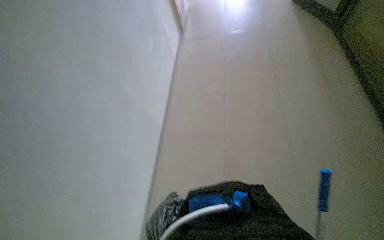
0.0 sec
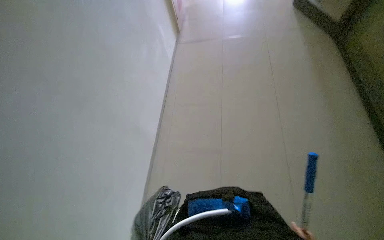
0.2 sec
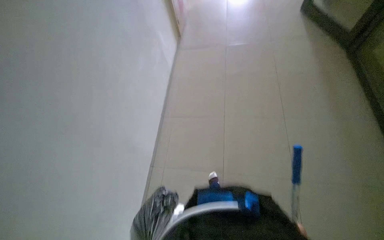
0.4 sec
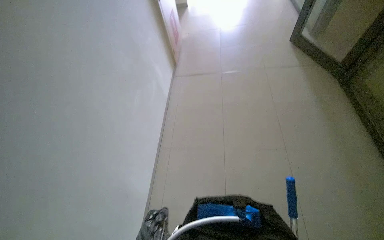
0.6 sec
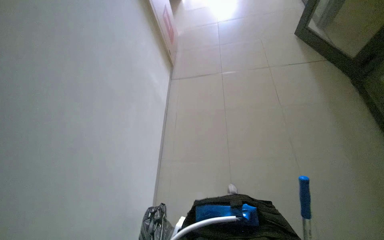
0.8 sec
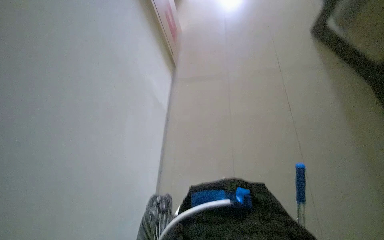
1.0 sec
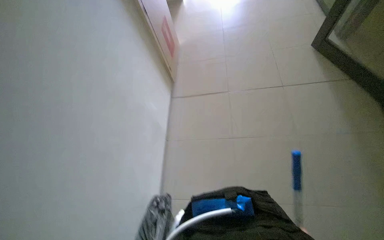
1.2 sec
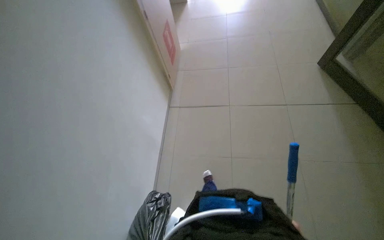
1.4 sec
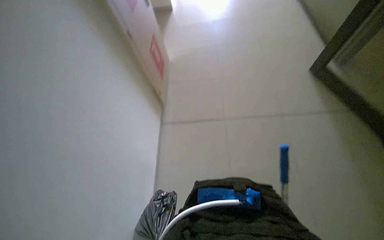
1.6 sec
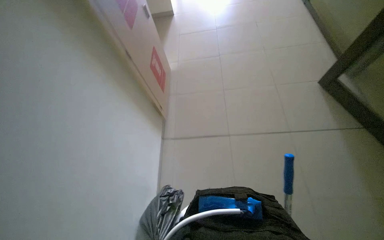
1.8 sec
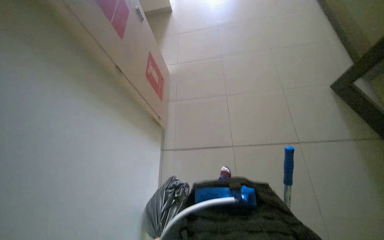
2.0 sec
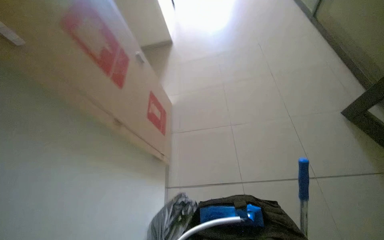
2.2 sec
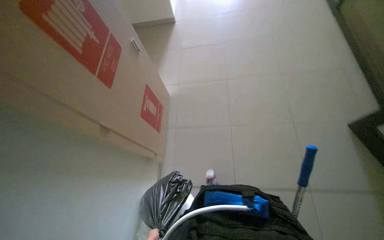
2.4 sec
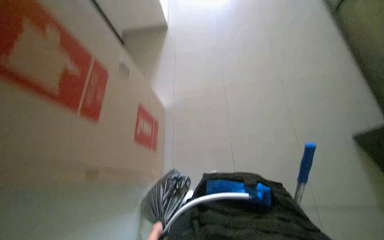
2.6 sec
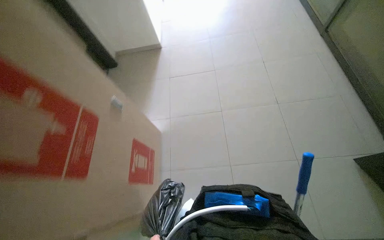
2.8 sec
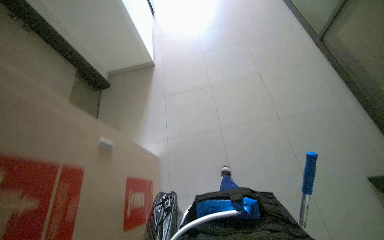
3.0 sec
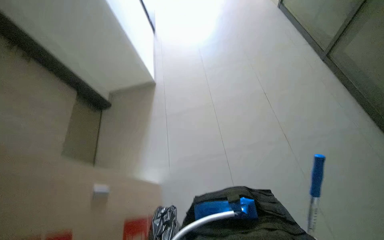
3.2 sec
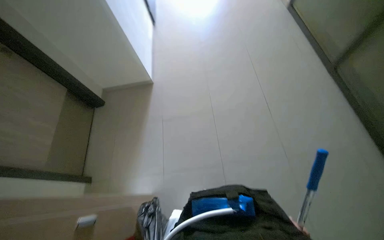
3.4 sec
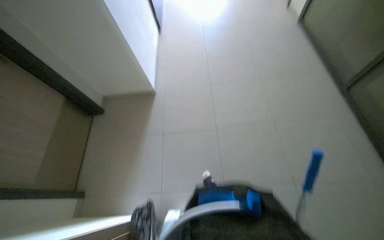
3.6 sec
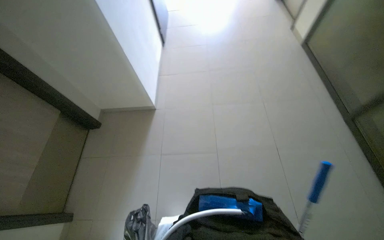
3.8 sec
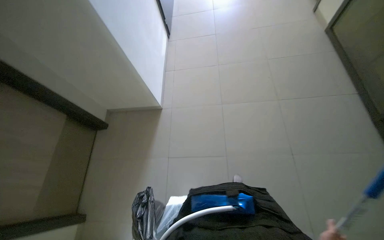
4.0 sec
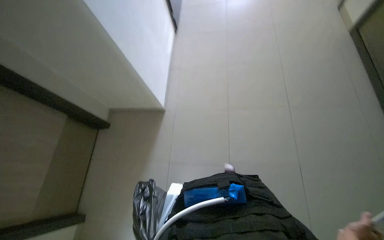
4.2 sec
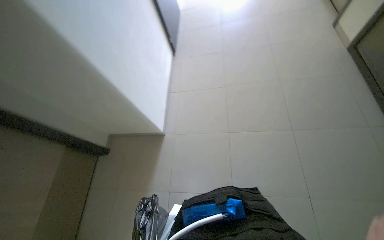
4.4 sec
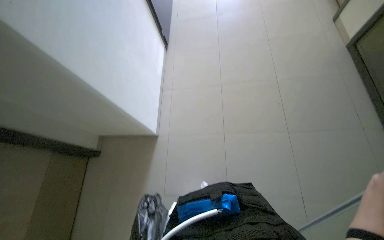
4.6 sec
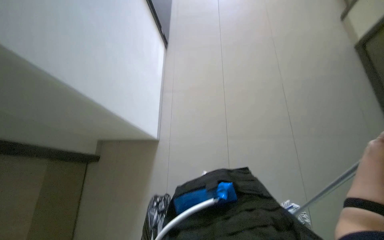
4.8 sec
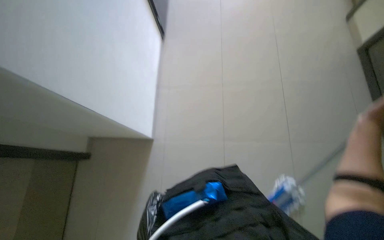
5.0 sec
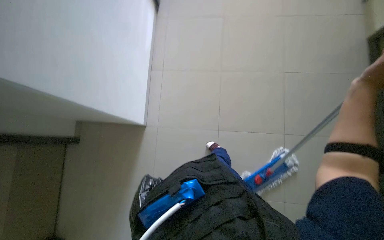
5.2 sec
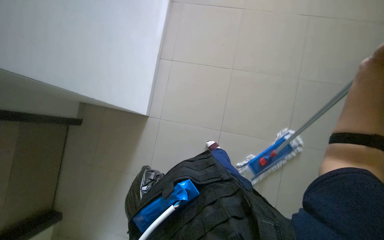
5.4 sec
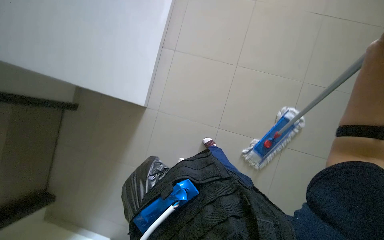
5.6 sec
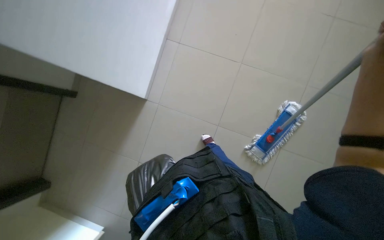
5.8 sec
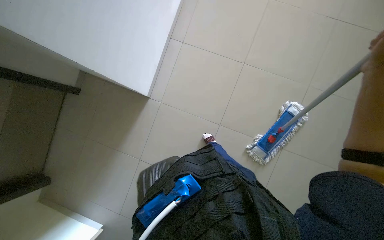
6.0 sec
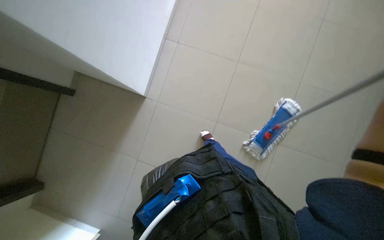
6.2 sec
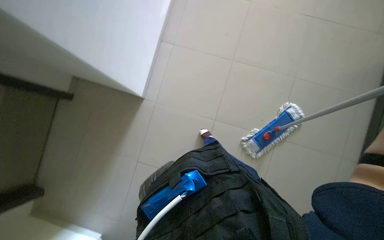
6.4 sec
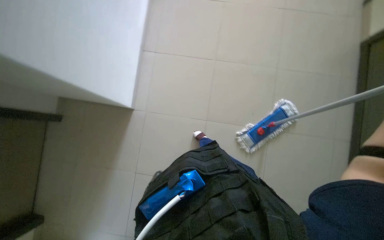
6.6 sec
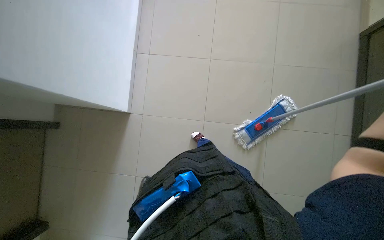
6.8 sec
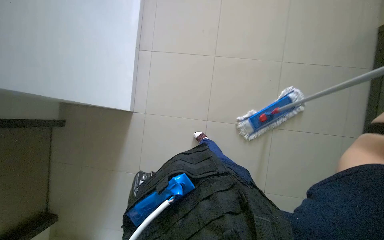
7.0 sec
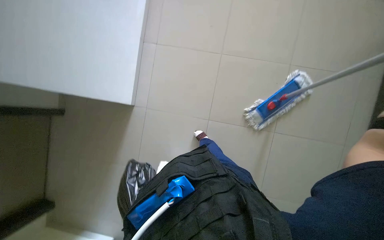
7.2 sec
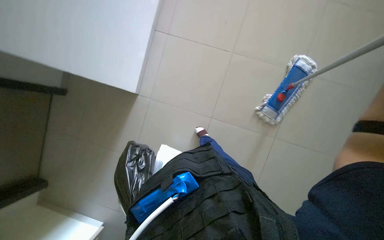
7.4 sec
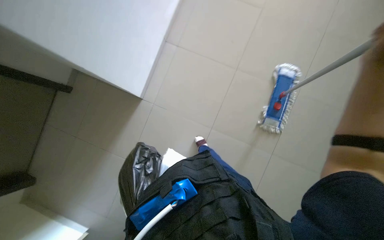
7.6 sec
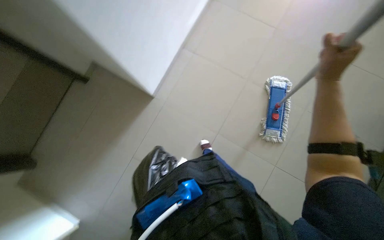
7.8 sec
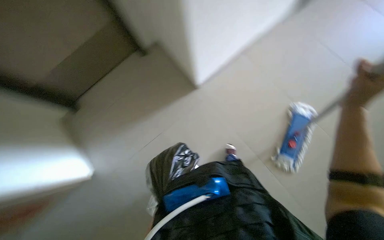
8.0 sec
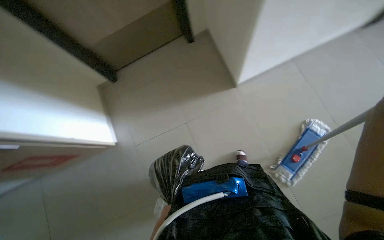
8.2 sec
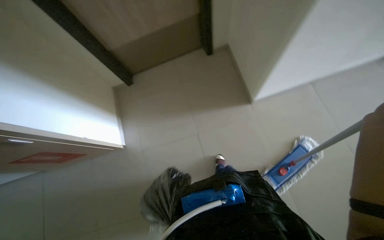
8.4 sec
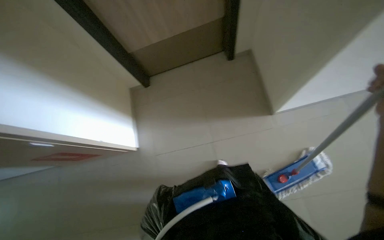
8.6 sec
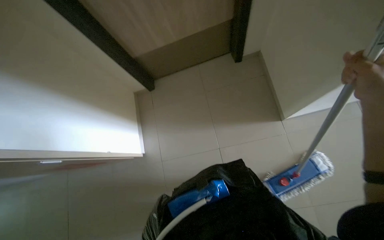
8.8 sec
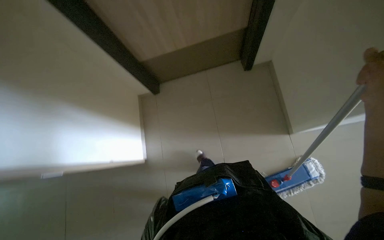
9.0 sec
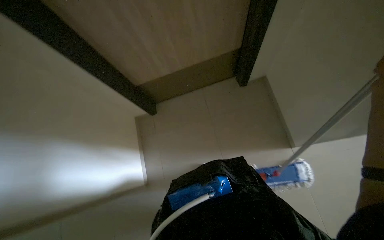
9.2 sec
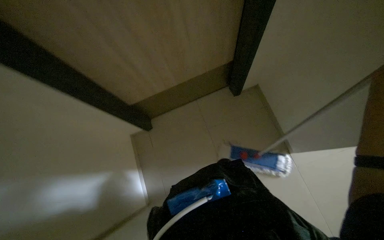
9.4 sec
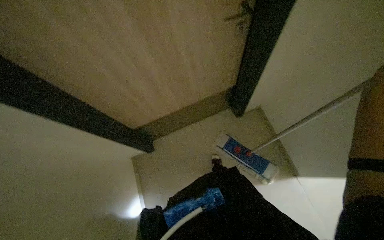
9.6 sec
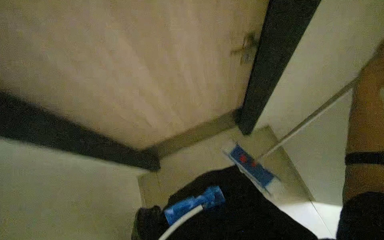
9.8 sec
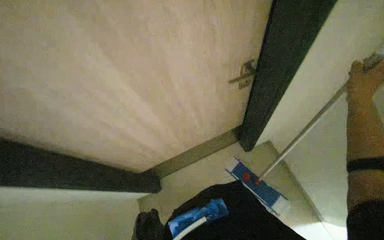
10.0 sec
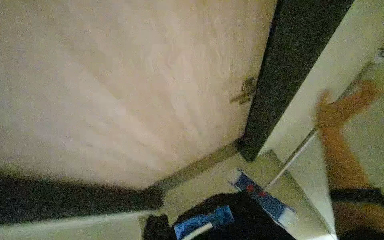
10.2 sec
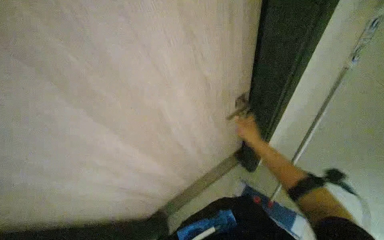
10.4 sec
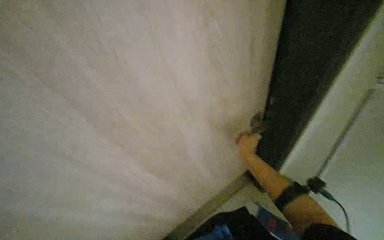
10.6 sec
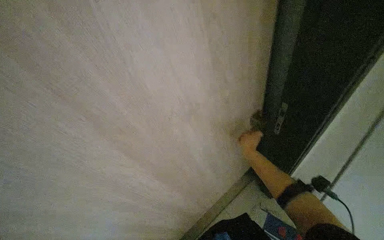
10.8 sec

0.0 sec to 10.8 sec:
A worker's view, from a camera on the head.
Job: mopping floor.
The whole recording: Mopping hallway and room floor. The worker mops the tiled floor in the hallway and inside a room.
1.6 sec to 3.0 sec: The head travels some 50 cm.
7.8 sec to 9.2 sec: The wearer looks about 15 degrees further upward.
9.2 sec to 10.8 sec: The camera pitches upward, by roughly 45 degrees.

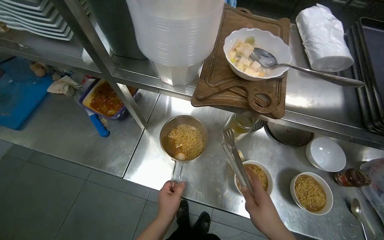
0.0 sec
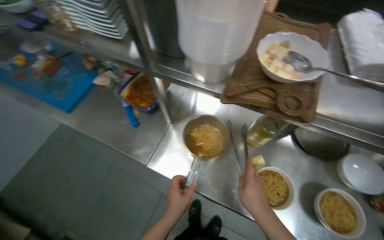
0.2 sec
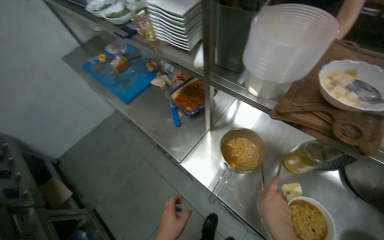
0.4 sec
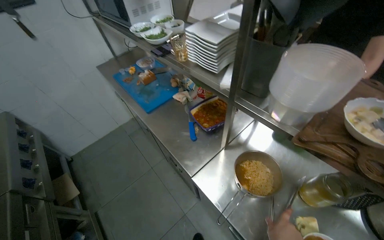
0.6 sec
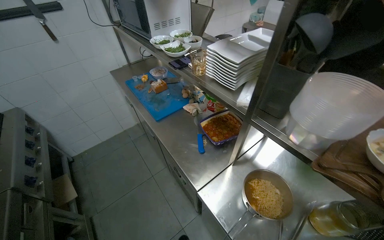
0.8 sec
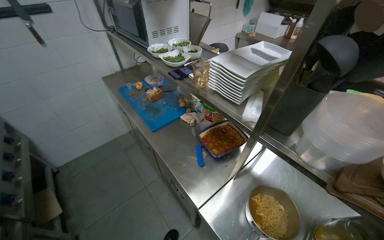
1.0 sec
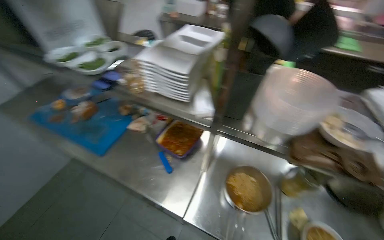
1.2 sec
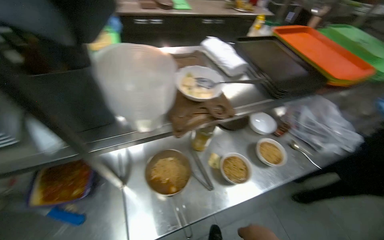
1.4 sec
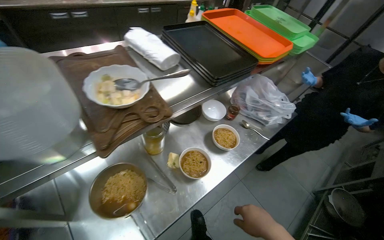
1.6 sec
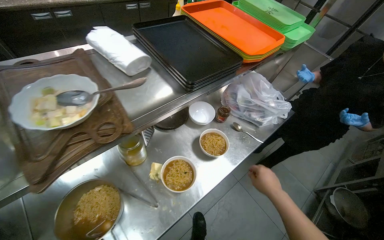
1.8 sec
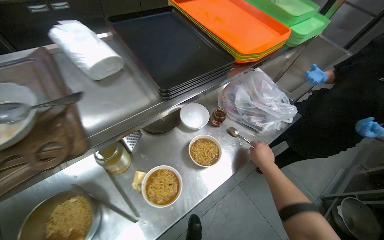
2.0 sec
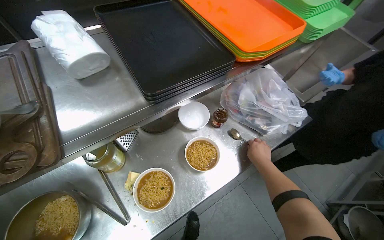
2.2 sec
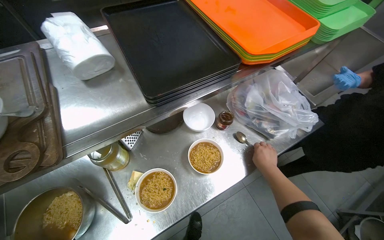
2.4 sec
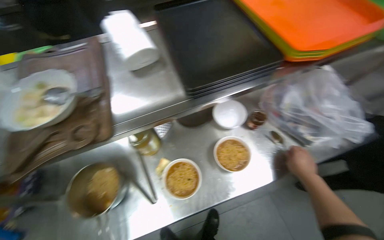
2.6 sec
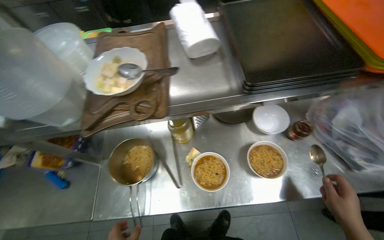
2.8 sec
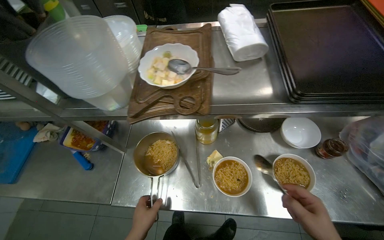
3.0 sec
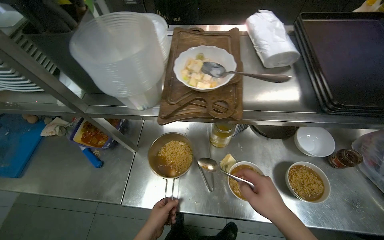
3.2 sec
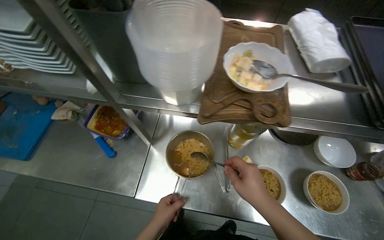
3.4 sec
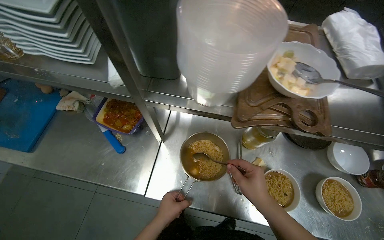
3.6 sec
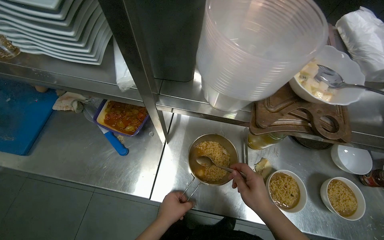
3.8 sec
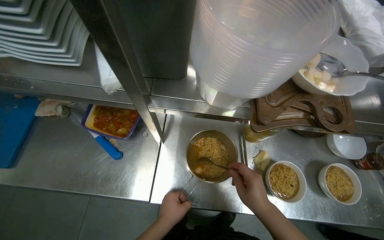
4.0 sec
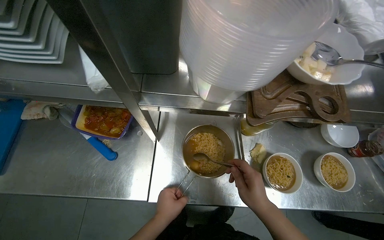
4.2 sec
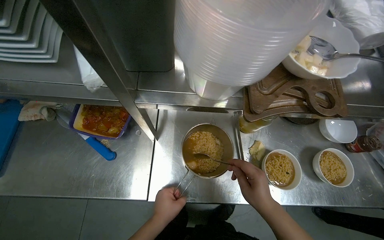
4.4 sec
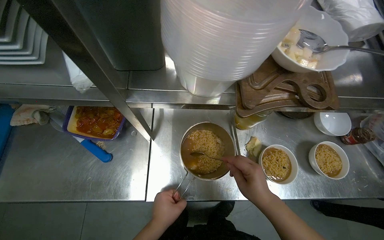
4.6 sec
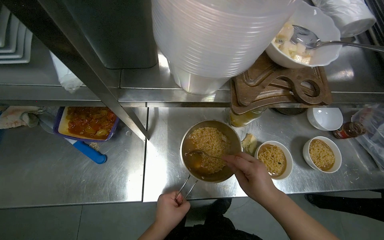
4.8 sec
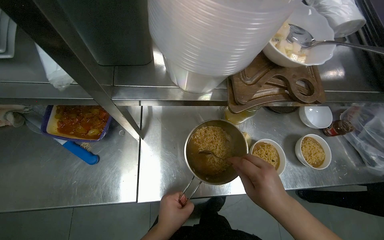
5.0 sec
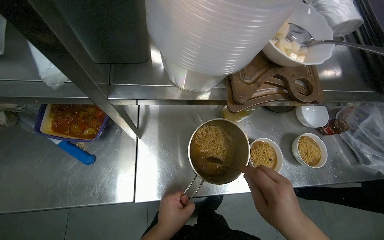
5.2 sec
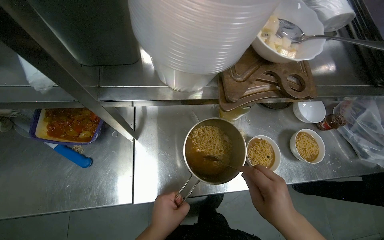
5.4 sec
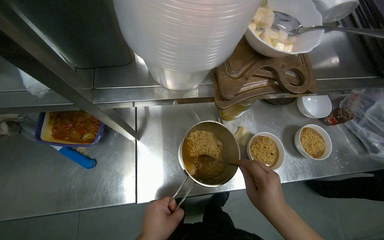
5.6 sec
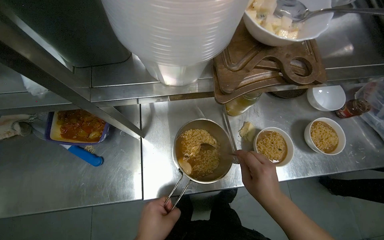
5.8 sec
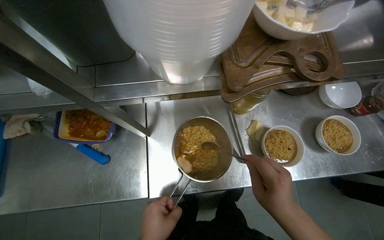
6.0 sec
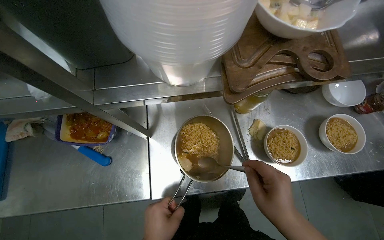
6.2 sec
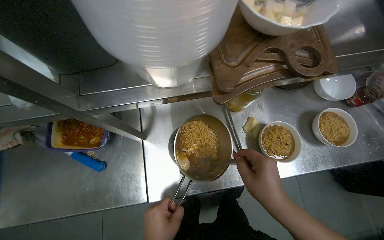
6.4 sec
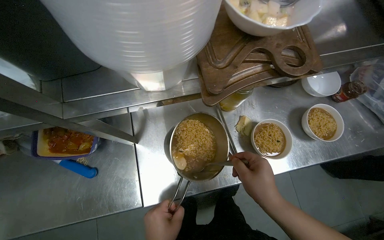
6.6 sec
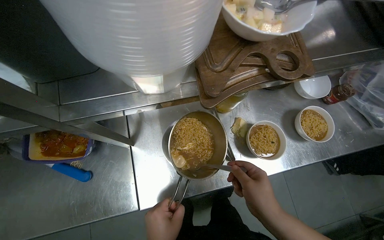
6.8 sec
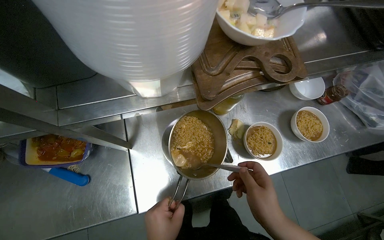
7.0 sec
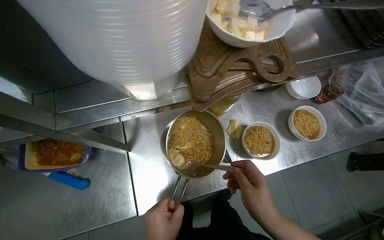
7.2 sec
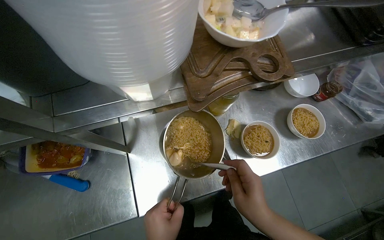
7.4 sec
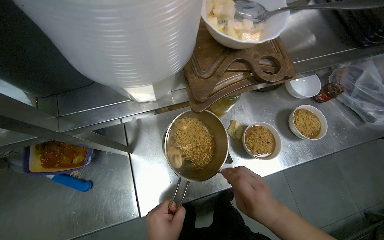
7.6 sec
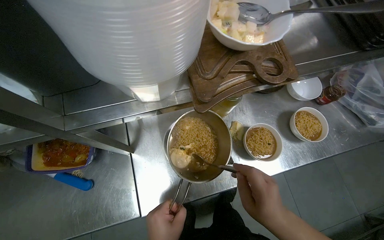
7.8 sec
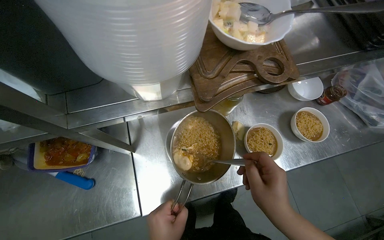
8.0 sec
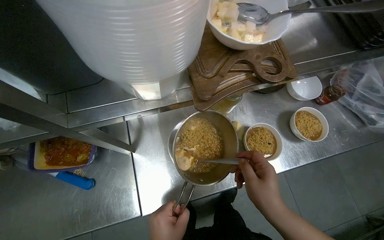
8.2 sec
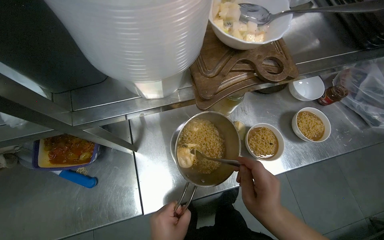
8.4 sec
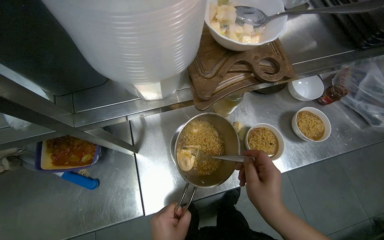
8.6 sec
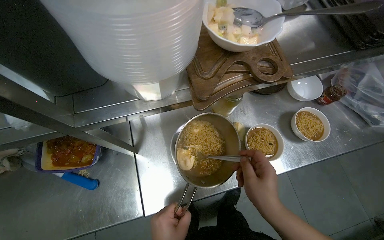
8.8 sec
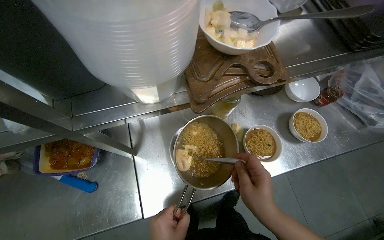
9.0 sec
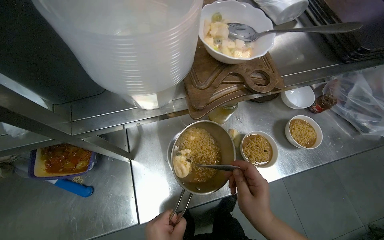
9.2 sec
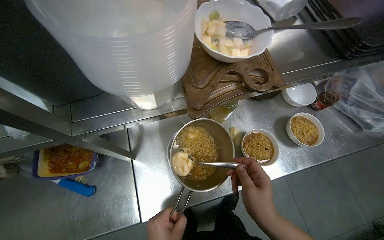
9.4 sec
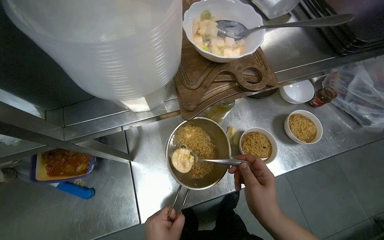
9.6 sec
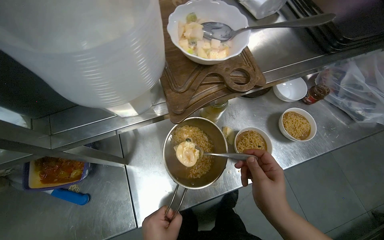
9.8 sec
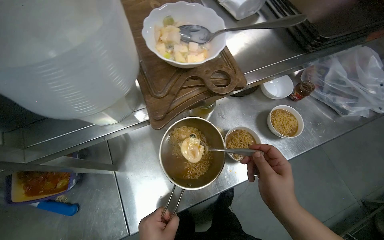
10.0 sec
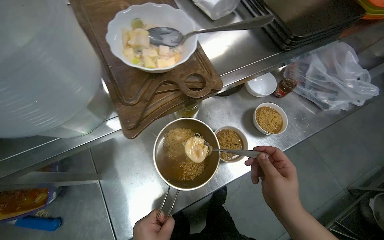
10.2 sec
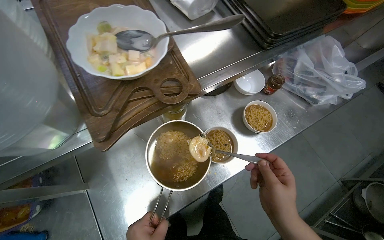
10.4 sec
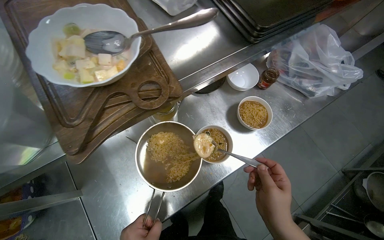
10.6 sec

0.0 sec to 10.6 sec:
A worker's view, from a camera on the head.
Job: preparing food.
The whole recording: Adding topping to noodle bowls. The worker chops ingredients, grates cheese, and sprinkles various herbs and seasonings into noodle bowls.
0.0 sec to 1.6 sec: The wearer's head swings about 55 degrees to the right.
1.6 sec to 3.0 sec: The head rotates some 45 degrees to the left.
3.0 sec to 4.6 sec: The right hand shifts approximately 30 cm to the left.
